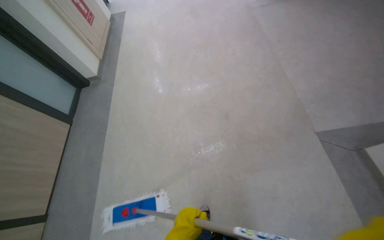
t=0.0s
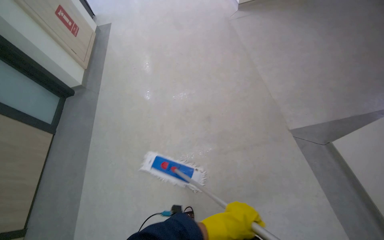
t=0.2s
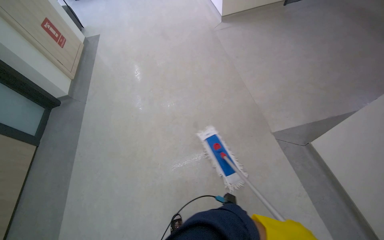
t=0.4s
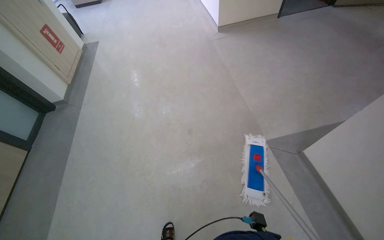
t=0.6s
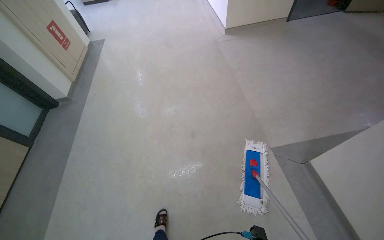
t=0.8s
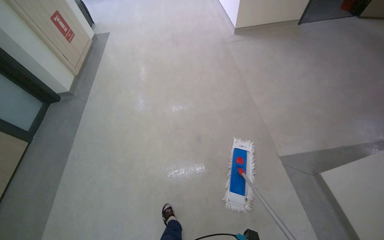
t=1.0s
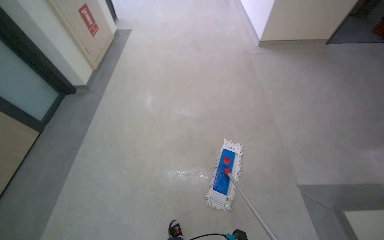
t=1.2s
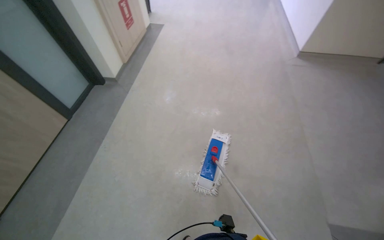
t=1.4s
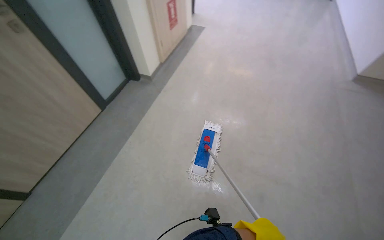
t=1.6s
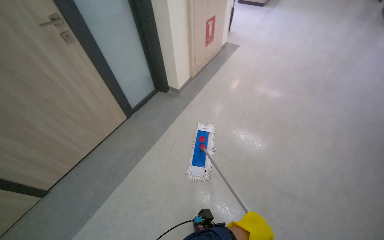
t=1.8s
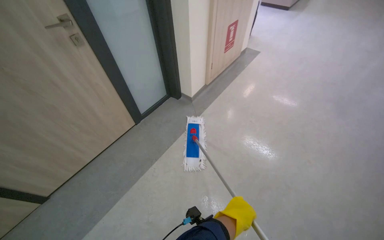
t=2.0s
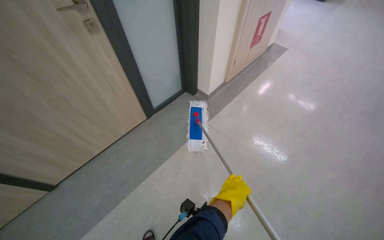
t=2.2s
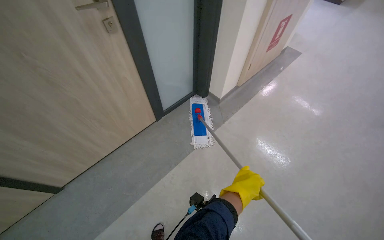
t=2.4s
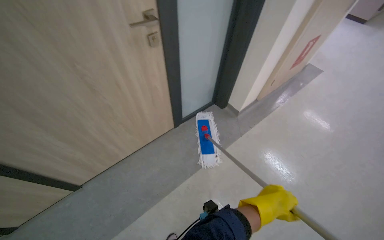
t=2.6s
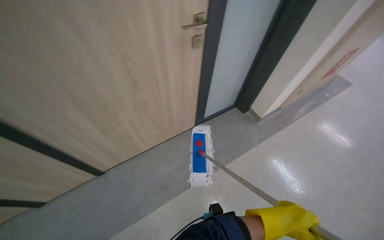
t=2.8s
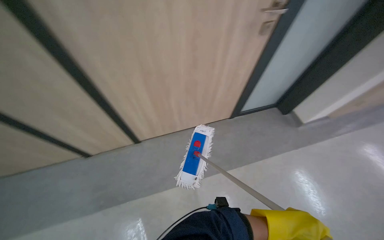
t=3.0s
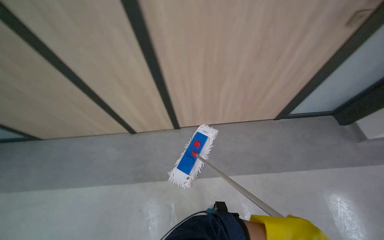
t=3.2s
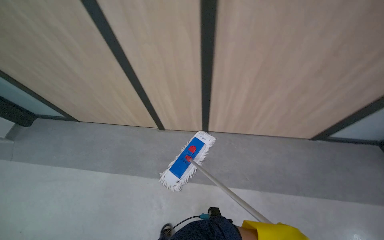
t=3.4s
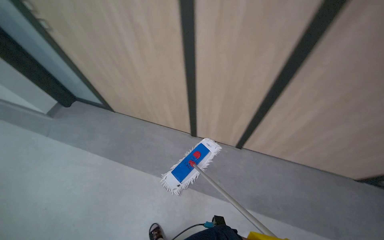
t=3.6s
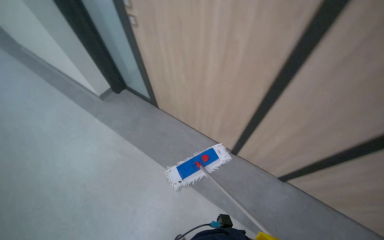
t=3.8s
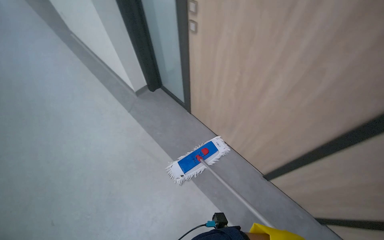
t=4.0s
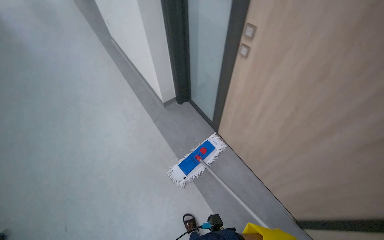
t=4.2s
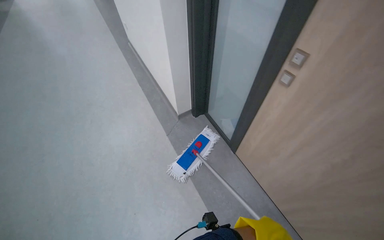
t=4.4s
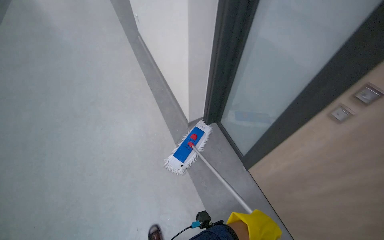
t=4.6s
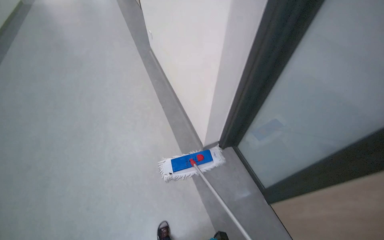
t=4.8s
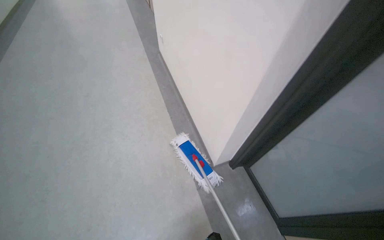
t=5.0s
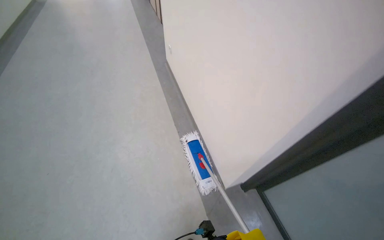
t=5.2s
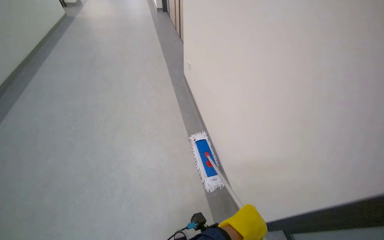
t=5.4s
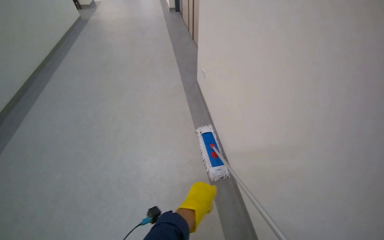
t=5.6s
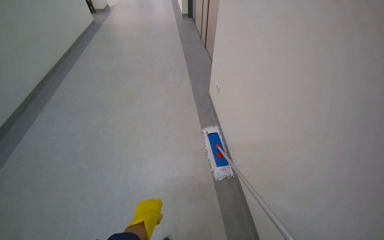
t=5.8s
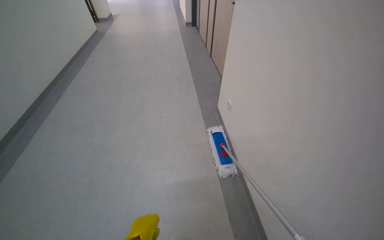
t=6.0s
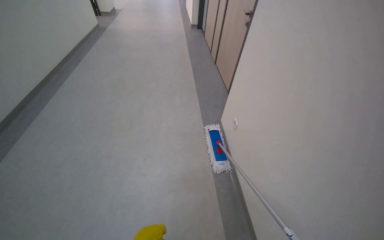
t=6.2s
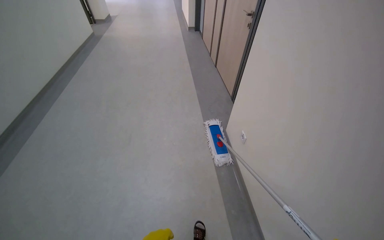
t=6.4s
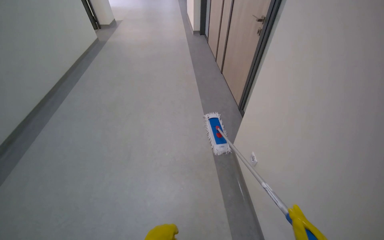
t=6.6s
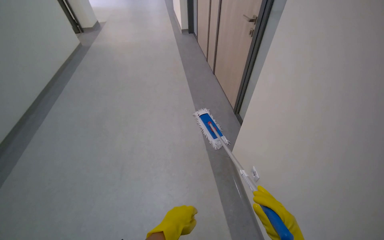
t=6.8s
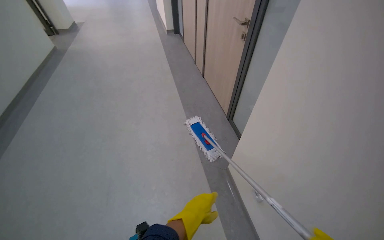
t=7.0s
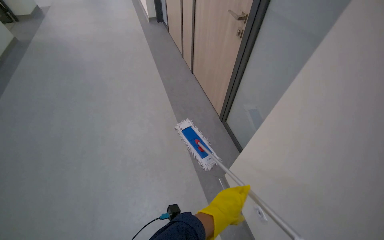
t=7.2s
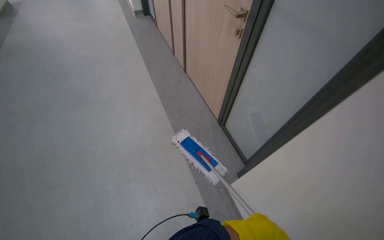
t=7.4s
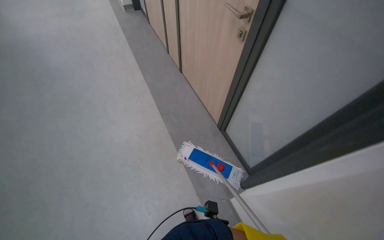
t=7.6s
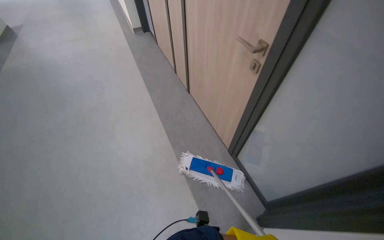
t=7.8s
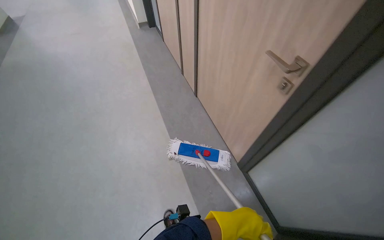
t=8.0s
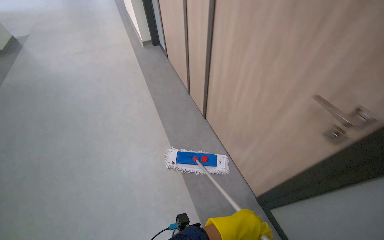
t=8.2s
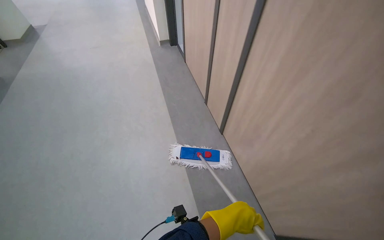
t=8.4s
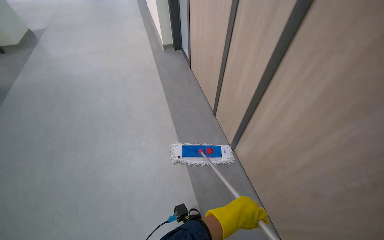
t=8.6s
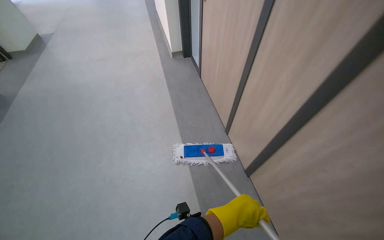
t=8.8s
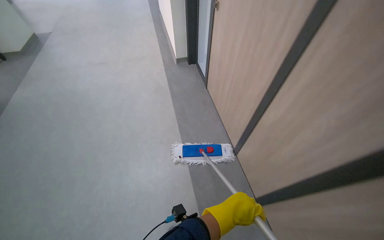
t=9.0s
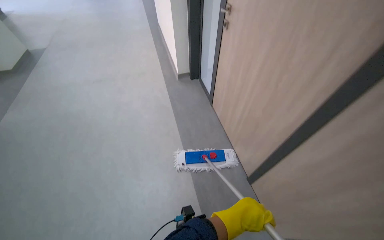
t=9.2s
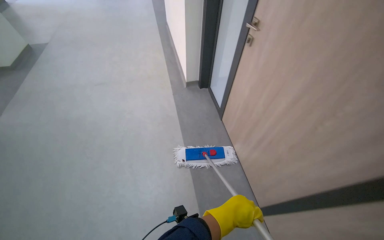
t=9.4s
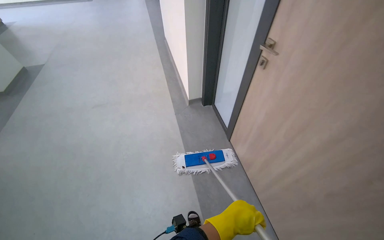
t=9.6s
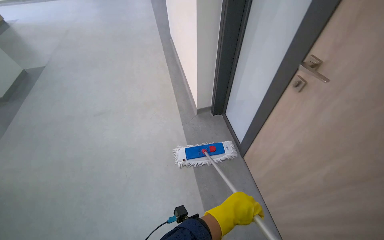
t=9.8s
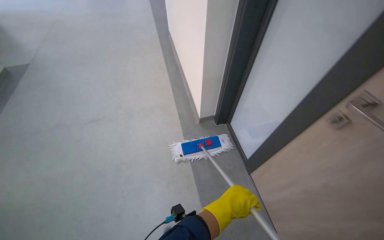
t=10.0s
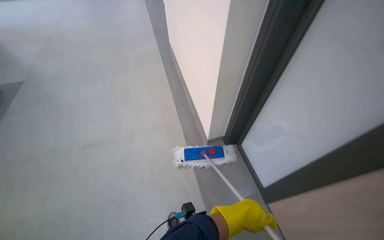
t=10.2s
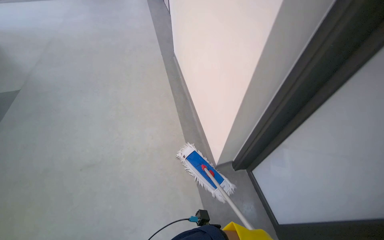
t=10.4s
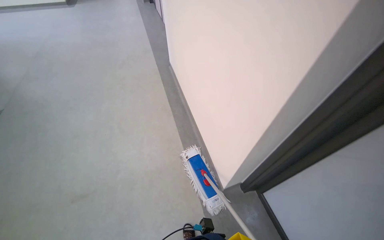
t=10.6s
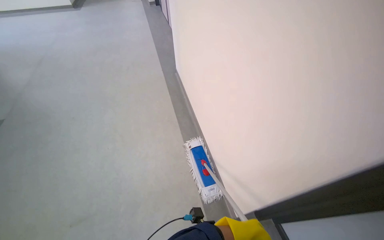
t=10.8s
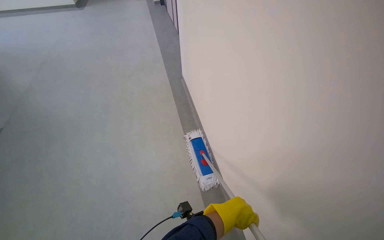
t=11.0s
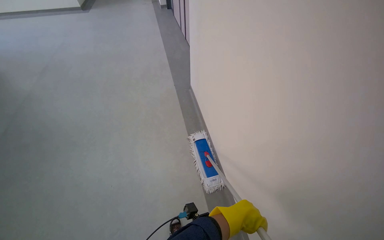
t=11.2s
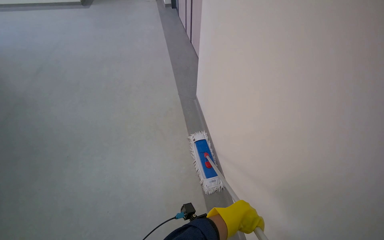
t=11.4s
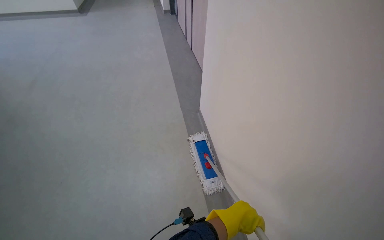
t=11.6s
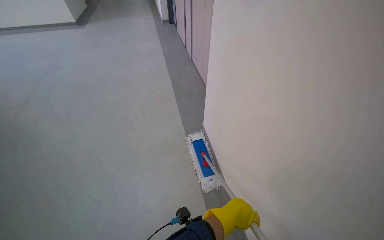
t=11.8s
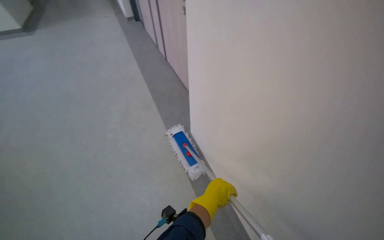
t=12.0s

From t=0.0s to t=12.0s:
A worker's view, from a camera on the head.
Job: mopping floor.
The whole recording: Mopping office and hallway floors. The worker mops the floors in the office and hallway, moving furniture and rinsing the mop head as needed.
From t=0.0s to t=1.6s: The camera travels roughly 40 cm. Everything in view rotates roughly 30 degrees clockwise.
From t=1.6s to t=3.0s: The head travels roughly 70 cm. The wearer looks roughly 50 degrees further to the left.
From t=6.0s to t=7.6s: The head travels approximately 1.5 m. The head rotates about 20 degrees to the right.
From t=7.6s to t=9.0s: The wearer moves about 70 cm.
From t=9.0s to t=10.4s: The camera is carried roughly 80 cm.
From t=10.4s to t=12.0s: The wearer moves about 50 cm.

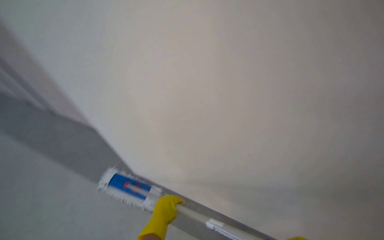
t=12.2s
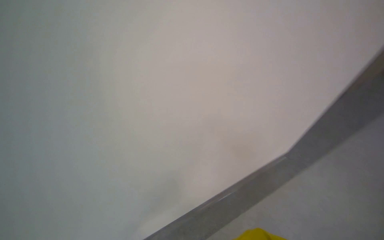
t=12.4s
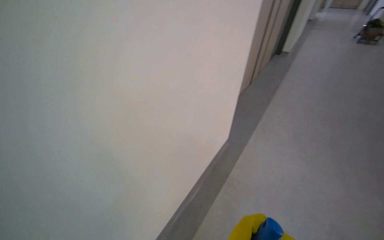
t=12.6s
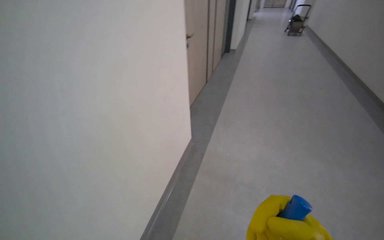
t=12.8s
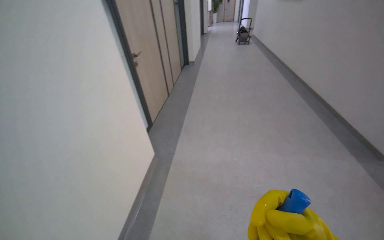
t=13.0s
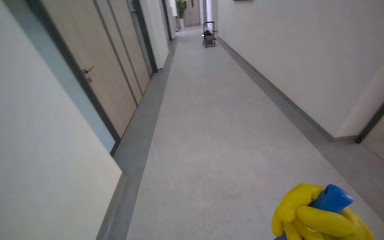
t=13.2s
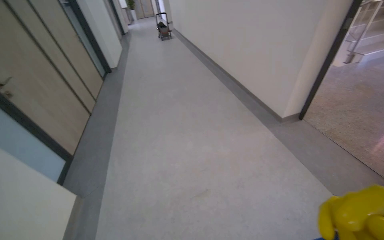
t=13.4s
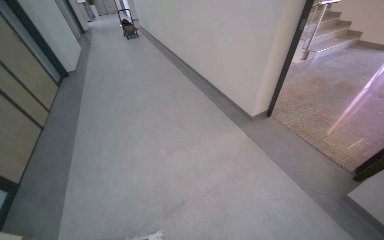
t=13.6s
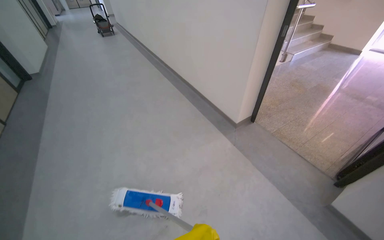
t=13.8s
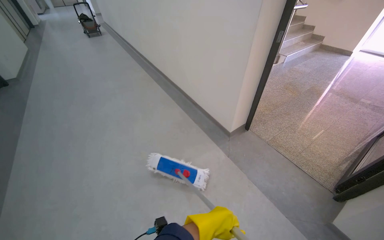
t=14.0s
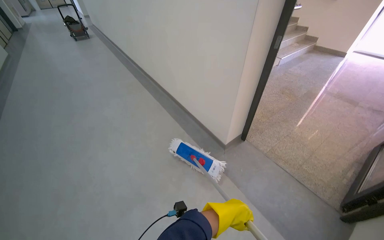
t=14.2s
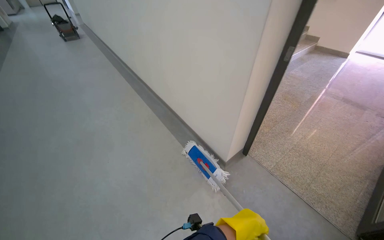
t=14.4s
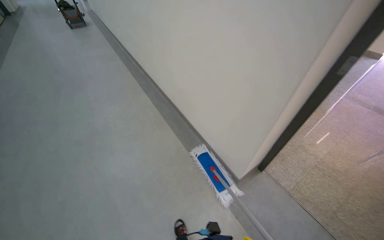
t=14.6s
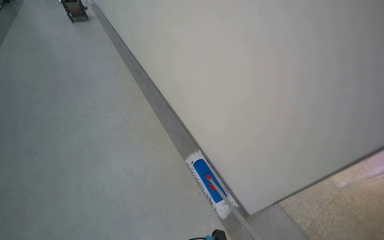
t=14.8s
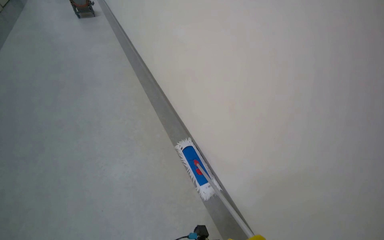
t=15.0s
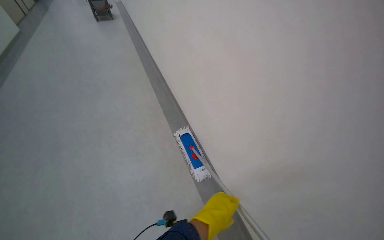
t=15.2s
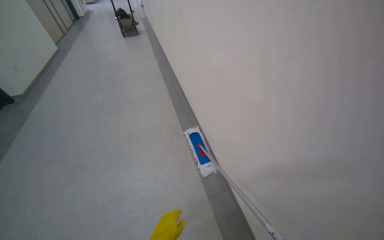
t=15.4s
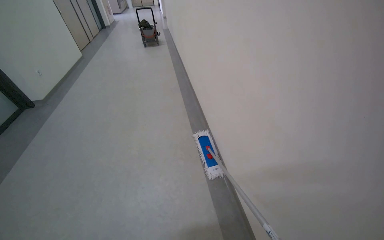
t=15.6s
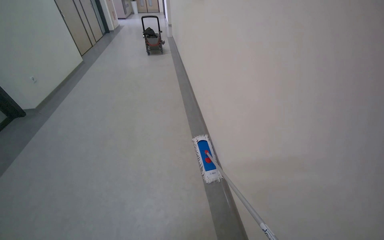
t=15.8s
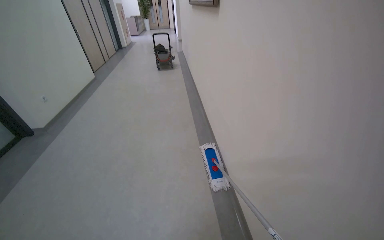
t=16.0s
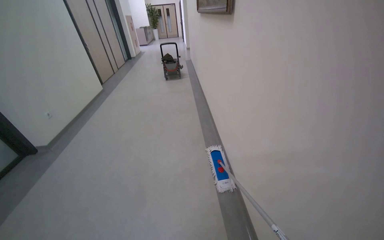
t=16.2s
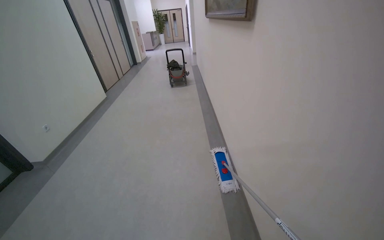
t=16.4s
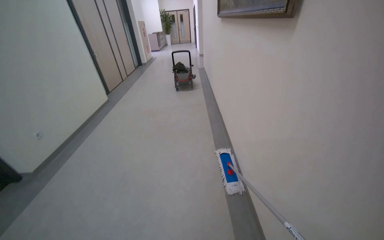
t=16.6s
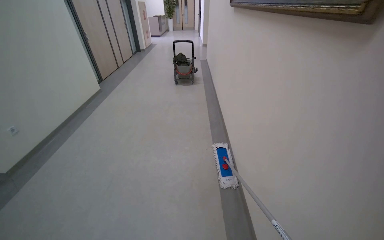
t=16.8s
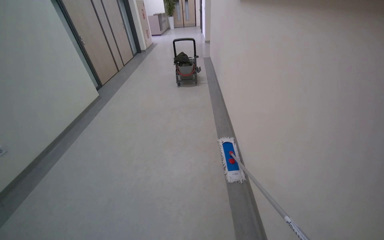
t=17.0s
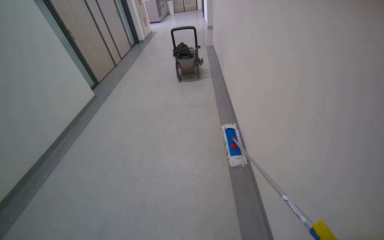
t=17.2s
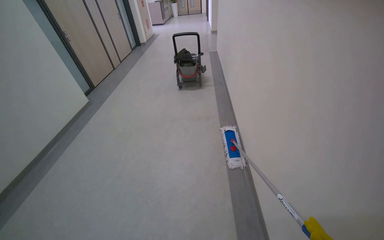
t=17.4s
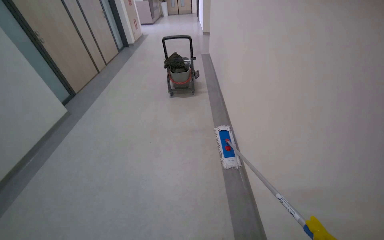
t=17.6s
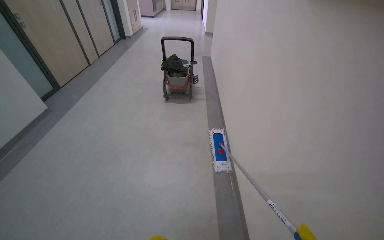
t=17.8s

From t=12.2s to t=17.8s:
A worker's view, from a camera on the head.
Job: mopping floor.
The whole recording: Mopping office and hallway floors. The worker mops the floors in the office and hallway, moving furniture and rinsing the mop head as needed.
From t=12.2s to t=13.6s: The wearer moves approximately 1 m. The wearer's head swings roughly 80 degrees to the right.
From t=13.6s to t=15.0s: The head travels approximately 1.5 m.
From t=15.0s to t=16.4s: The head travels about 1.5 m. The wearer's head swings some 25 degrees to the left. The camera pitches upward, by about 15 degrees.
From t=16.4s to t=17.8s: The wearer moves roughly 2 m.

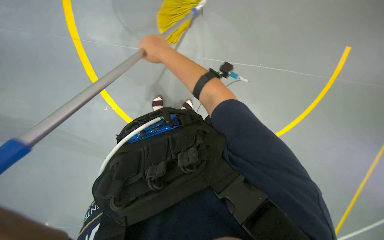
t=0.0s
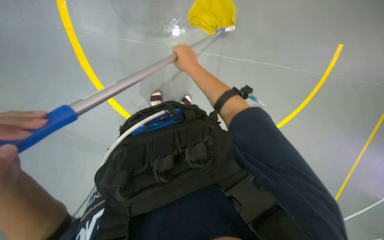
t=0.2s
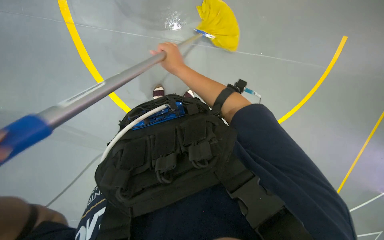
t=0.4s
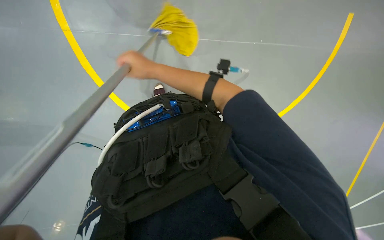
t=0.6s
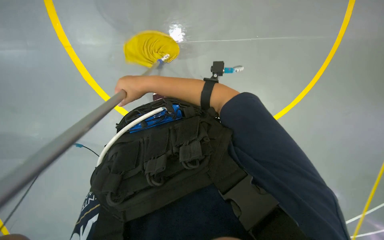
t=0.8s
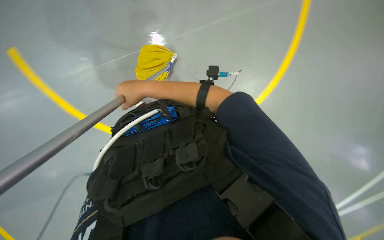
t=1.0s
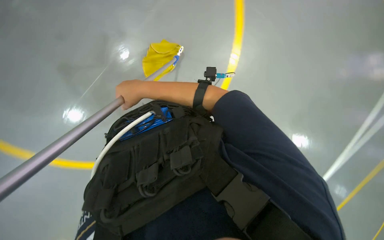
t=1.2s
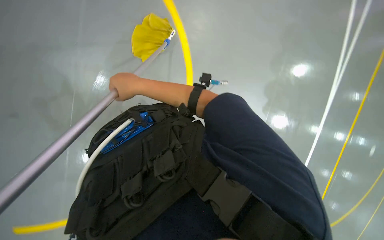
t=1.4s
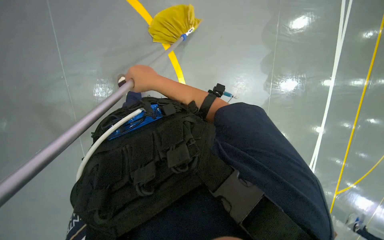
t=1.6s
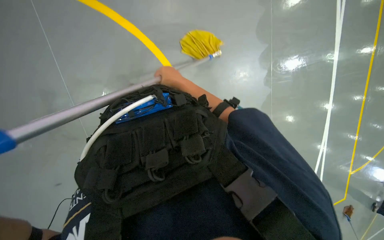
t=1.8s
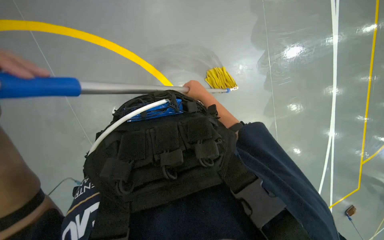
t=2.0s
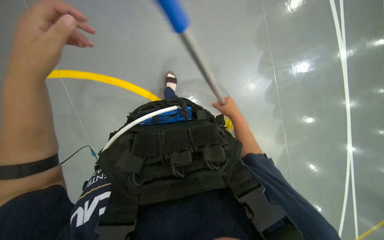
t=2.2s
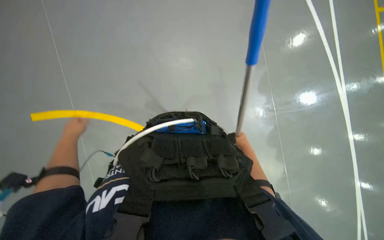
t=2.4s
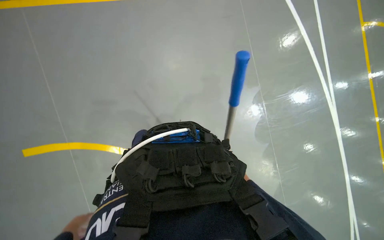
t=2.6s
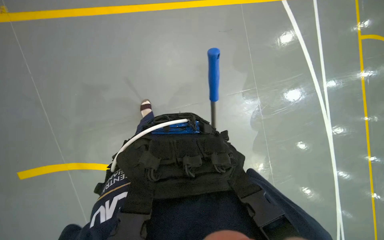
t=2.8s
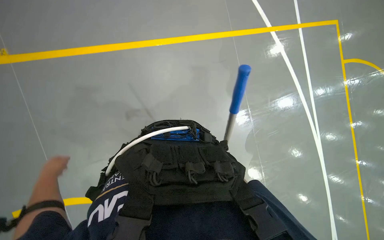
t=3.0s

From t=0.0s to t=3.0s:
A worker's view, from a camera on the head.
Job: mopping floor.
The whole recording: Mopping floor. The worker mops the floor with a yellow mop, periodically rinsing and wringing it in a bucket.
From t=0.0s to t=1.6s: The right hand travels down the picture by some 10 cm.
From t=1.6s to t=3.0s: The view tips upward by approximately 20 degrees. The scene rotates clockwise by roughly 30 degrees.
